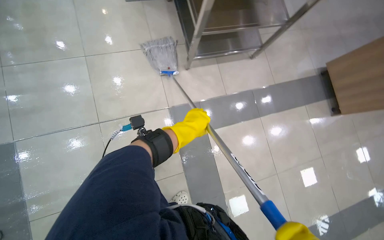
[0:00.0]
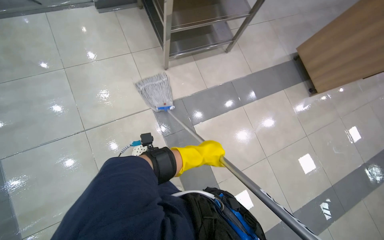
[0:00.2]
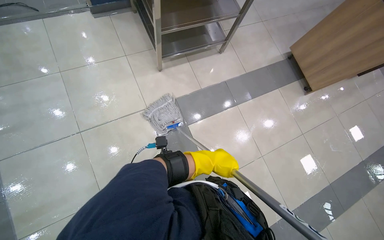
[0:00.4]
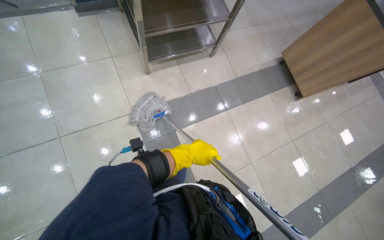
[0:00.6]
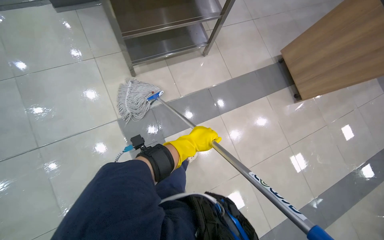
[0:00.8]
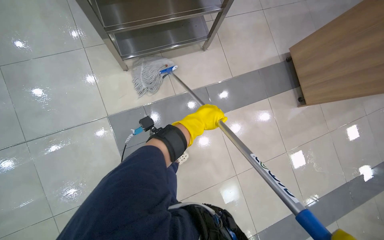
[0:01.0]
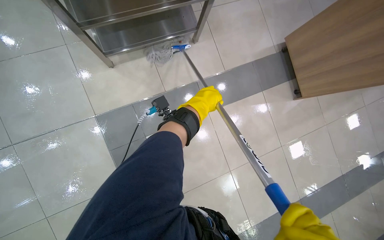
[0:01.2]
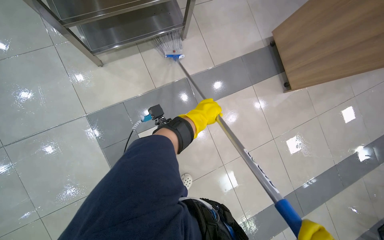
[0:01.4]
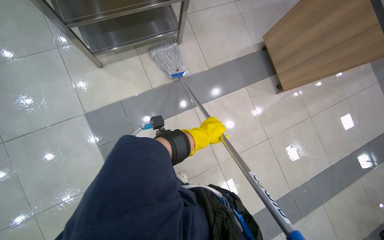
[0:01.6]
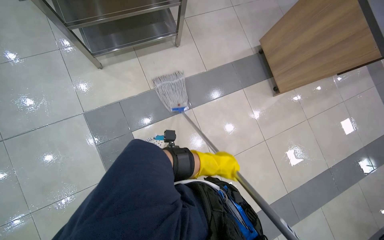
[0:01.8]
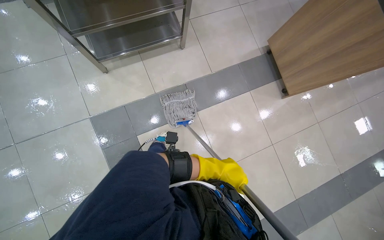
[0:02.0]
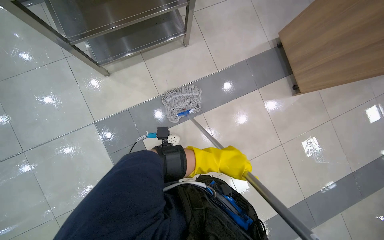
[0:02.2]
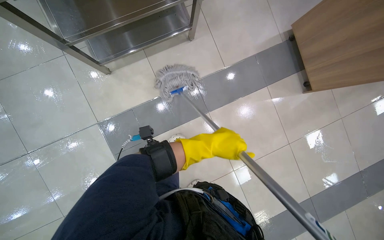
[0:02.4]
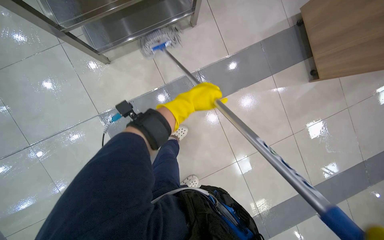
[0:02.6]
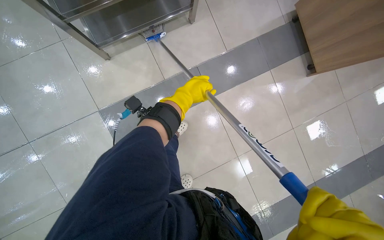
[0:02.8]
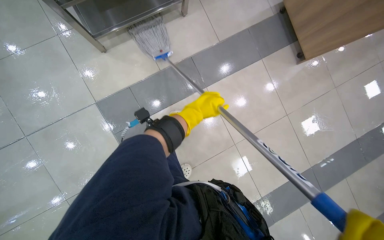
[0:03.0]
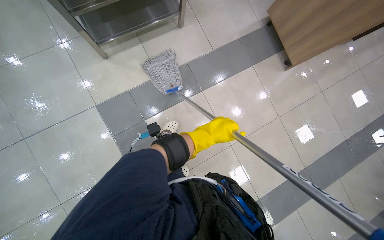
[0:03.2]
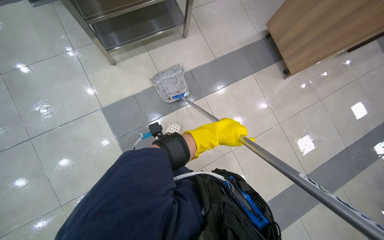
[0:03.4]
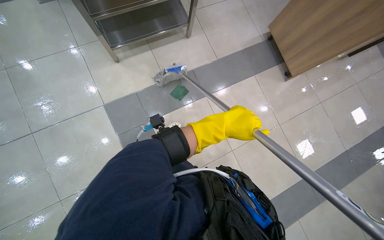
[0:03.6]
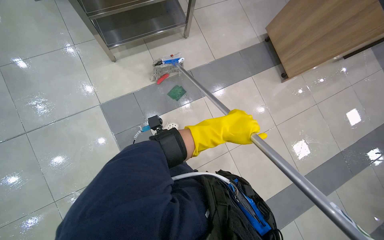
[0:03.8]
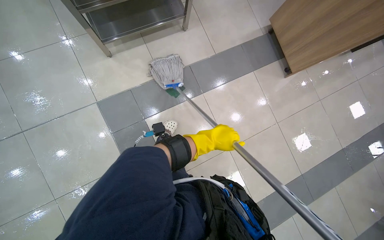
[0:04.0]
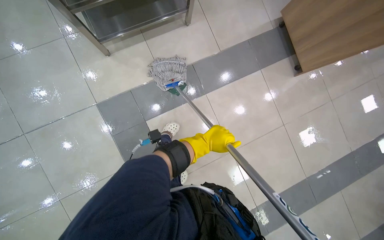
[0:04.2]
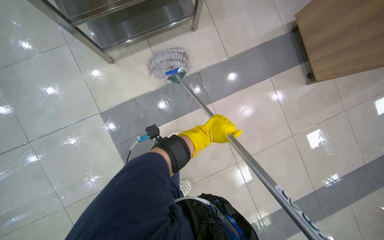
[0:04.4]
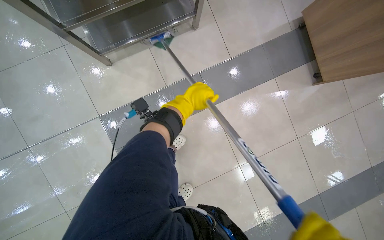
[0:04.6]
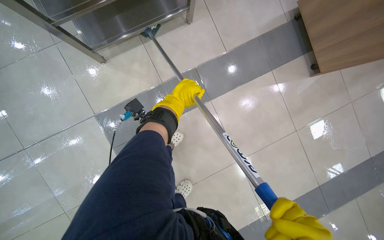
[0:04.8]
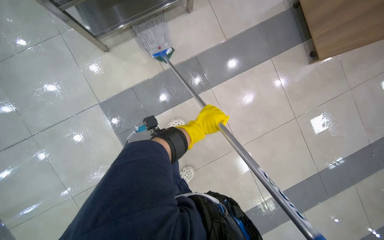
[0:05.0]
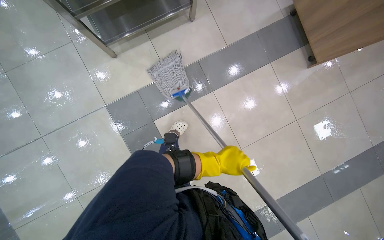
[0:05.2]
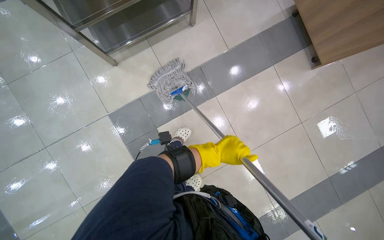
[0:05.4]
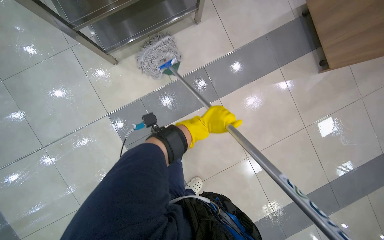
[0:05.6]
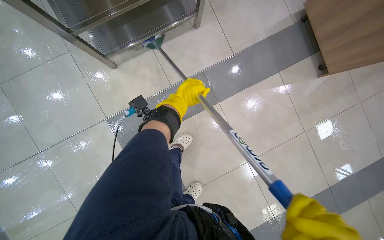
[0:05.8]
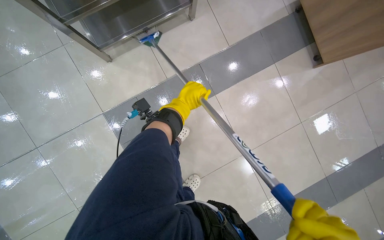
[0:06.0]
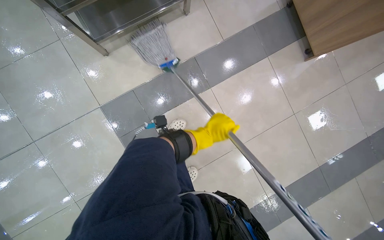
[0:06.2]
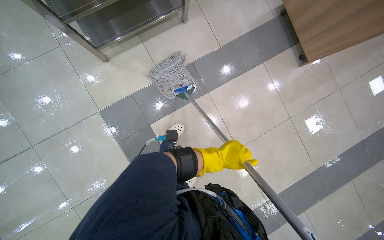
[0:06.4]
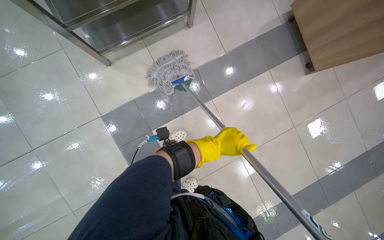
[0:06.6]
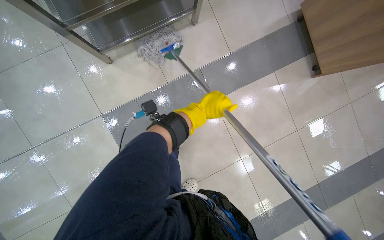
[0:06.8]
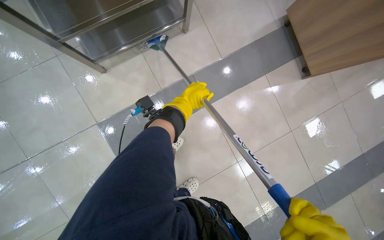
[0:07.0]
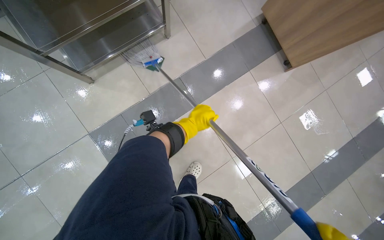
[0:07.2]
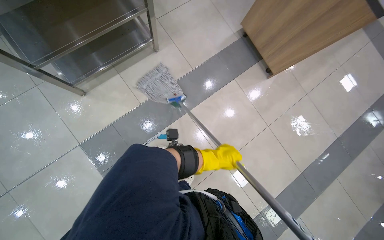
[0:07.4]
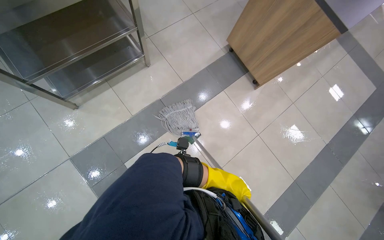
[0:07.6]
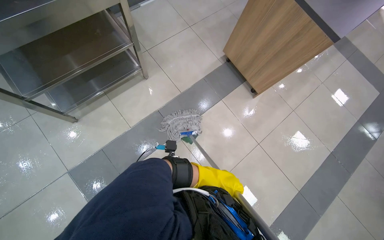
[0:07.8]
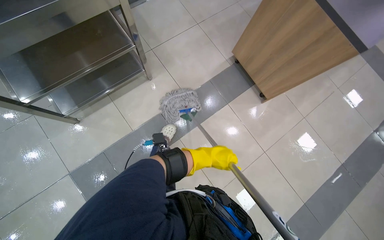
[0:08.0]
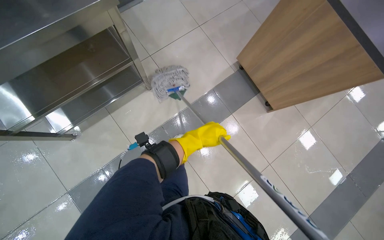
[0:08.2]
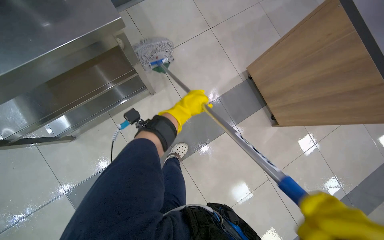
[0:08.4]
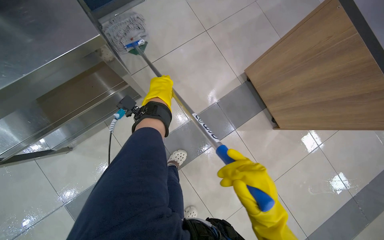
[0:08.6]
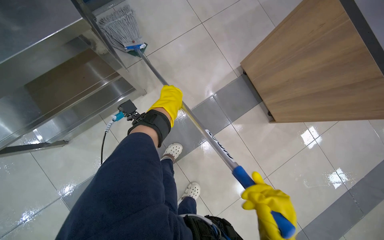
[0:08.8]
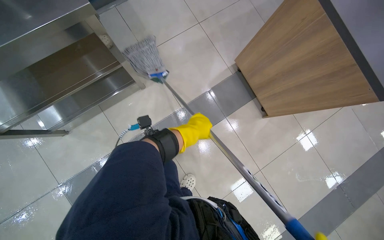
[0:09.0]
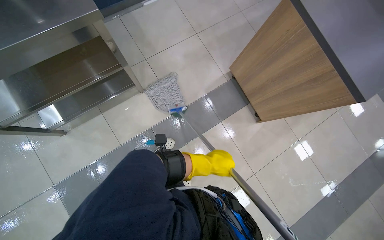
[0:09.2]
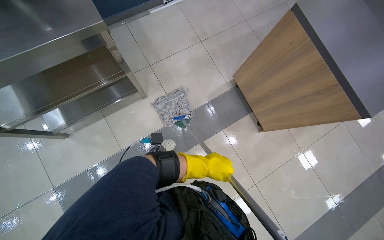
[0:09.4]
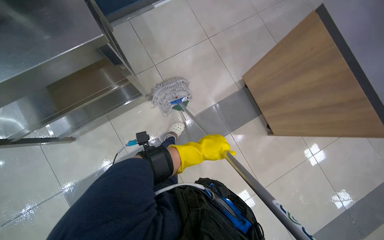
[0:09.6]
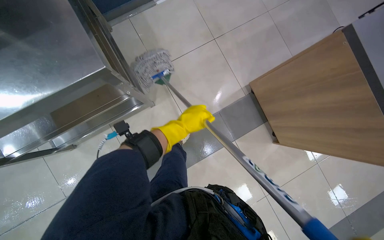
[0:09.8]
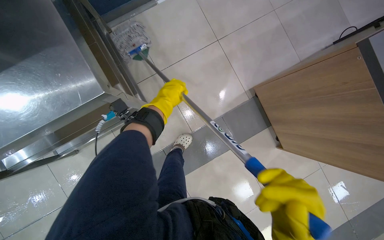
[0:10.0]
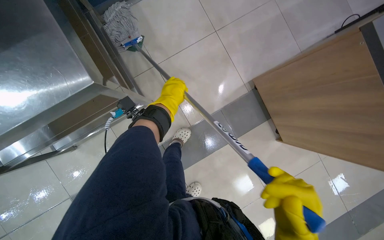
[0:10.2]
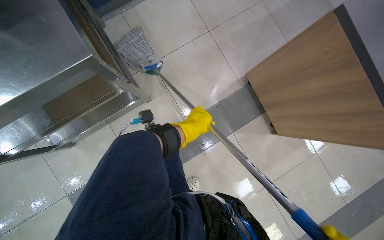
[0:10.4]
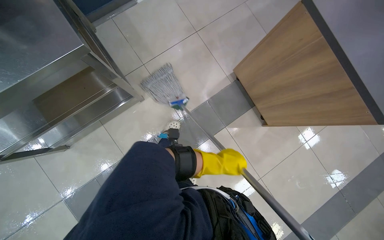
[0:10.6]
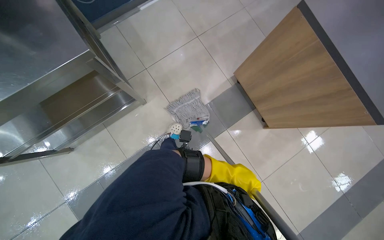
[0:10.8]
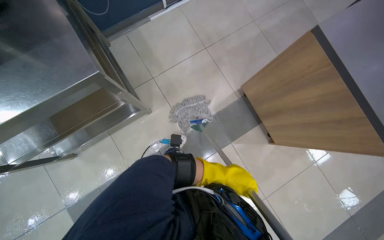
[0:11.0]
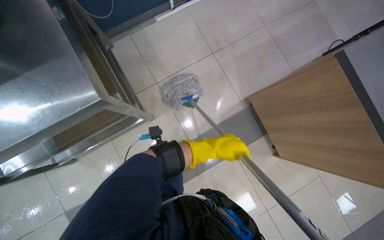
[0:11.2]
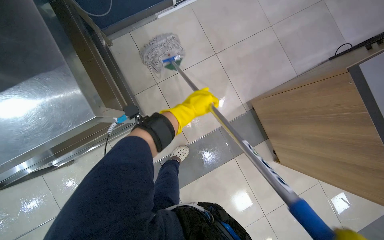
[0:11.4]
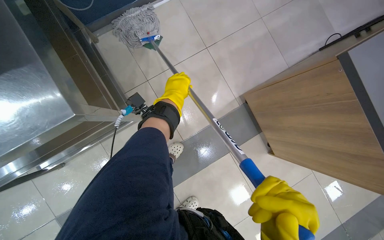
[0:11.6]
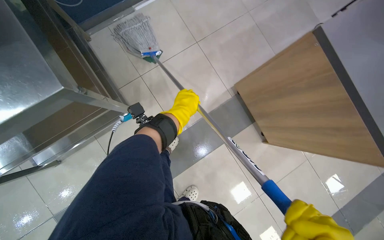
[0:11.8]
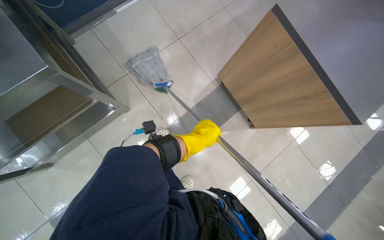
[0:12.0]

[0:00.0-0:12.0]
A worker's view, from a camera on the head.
Job: mopping floor.
The whole recording: Mopping cafeteria floor. The worker mops the tiled floor of the cafeteria with a string mop.
0:00.0 to 0:01.6: The wearer moves to the right, some 70 cm.
0:03.0 to 0:04.4: The left hand moves approximately 20 cm nearer to the camera and comes back.
0:04.4 to 0:06.0: The left hand goes up and down the picture, some 20 cm each way, reversing 2 times.
0:06.0 to 0:07.6: The view tips upward by about 10 degrees. The left hand moves up and down the picture over approximately 30 cm, changing direction 2 times.
0:07.6 to 0:09.0: The wearer moves about 40 cm.
0:09.0 to 0:10.4: The left hand goes up and down the picture, some 20 cm each way, reversing 2 times.
0:10.4 to 0:12.0: The left hand goes up and down the picture, about 30 cm each way, reversing 2 times.

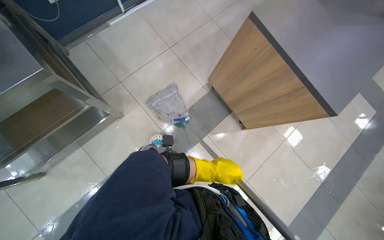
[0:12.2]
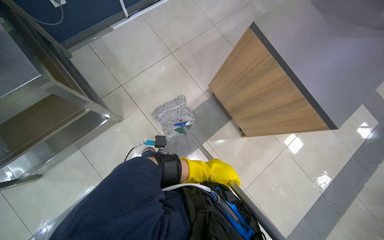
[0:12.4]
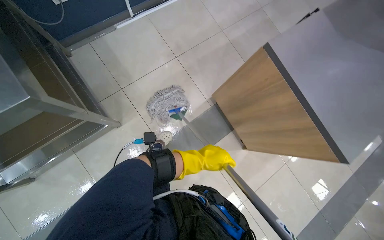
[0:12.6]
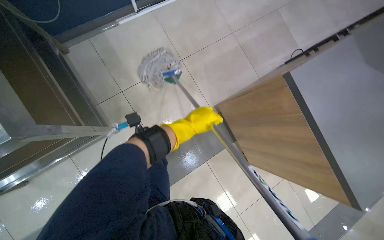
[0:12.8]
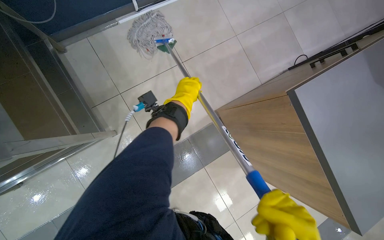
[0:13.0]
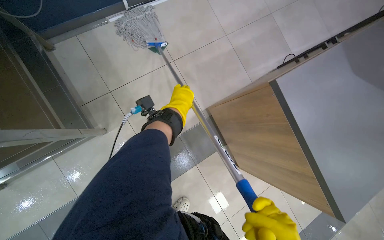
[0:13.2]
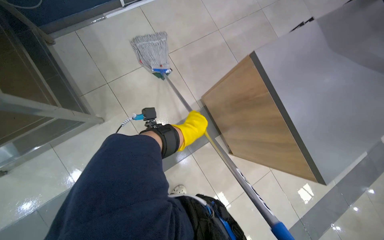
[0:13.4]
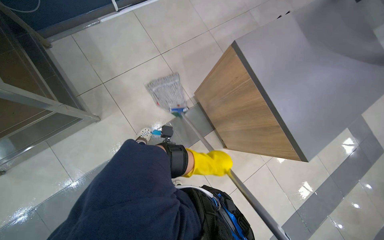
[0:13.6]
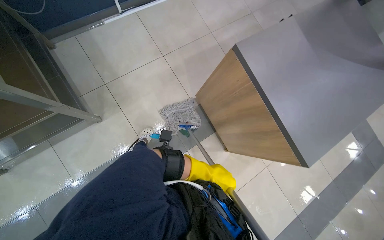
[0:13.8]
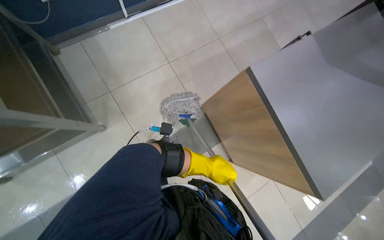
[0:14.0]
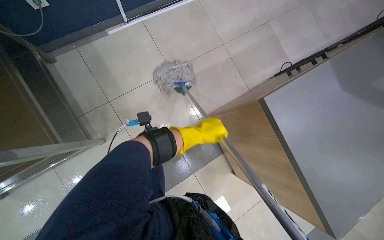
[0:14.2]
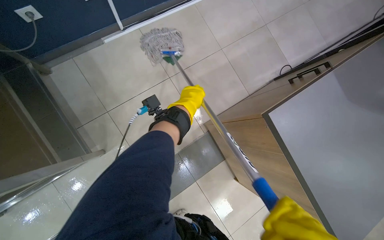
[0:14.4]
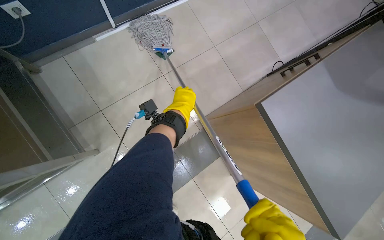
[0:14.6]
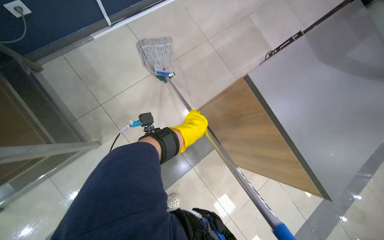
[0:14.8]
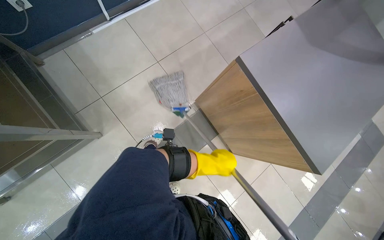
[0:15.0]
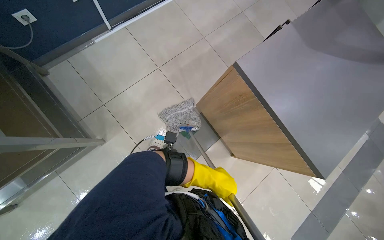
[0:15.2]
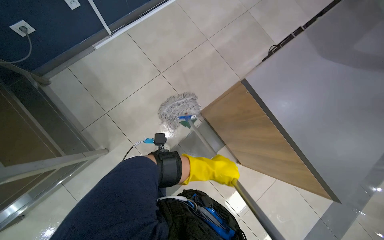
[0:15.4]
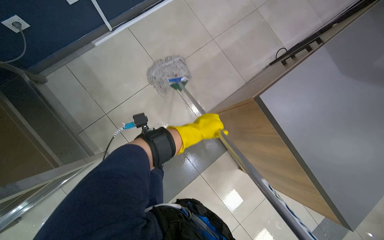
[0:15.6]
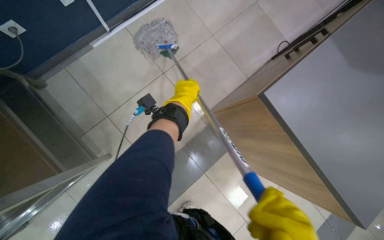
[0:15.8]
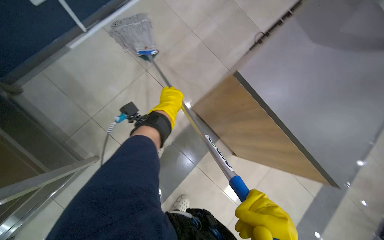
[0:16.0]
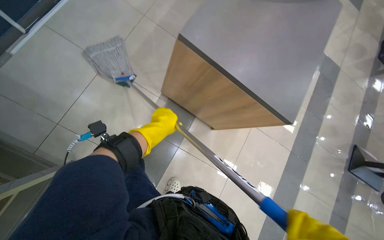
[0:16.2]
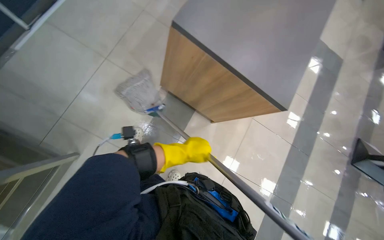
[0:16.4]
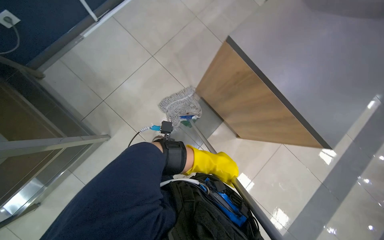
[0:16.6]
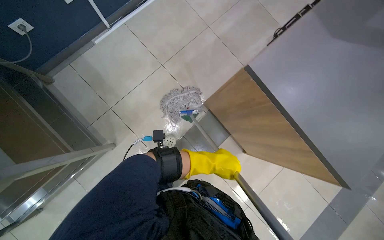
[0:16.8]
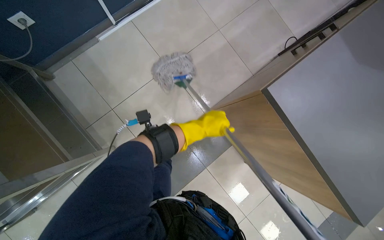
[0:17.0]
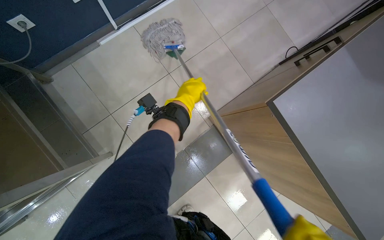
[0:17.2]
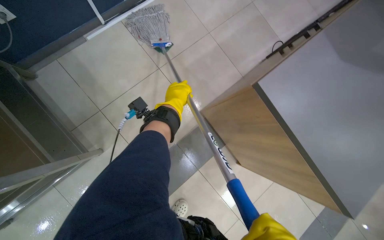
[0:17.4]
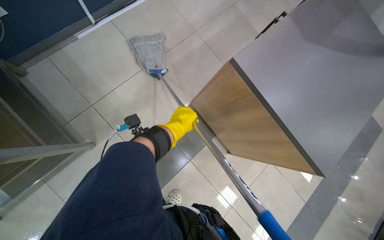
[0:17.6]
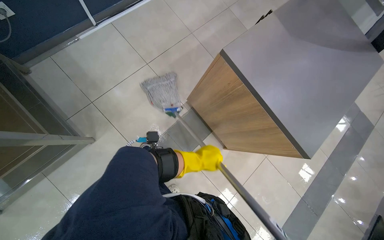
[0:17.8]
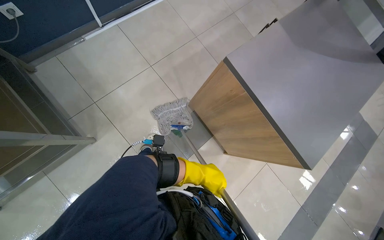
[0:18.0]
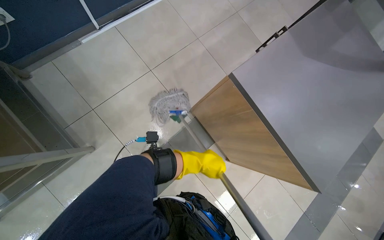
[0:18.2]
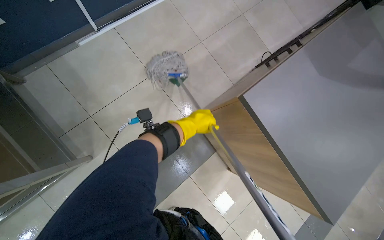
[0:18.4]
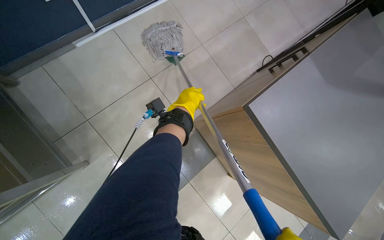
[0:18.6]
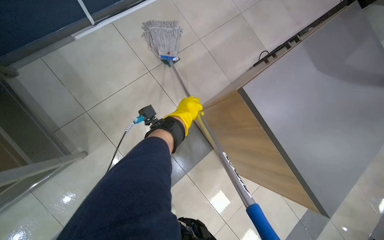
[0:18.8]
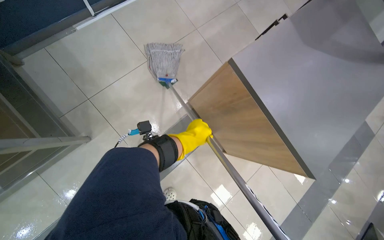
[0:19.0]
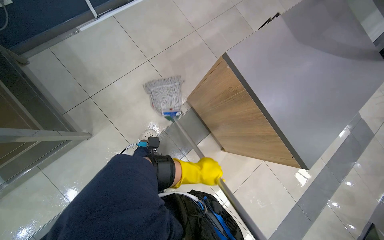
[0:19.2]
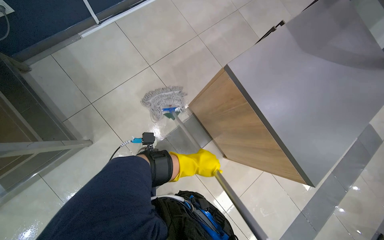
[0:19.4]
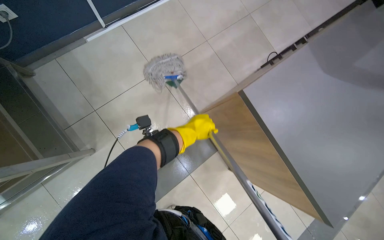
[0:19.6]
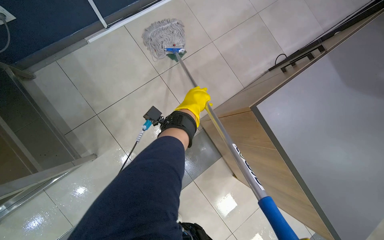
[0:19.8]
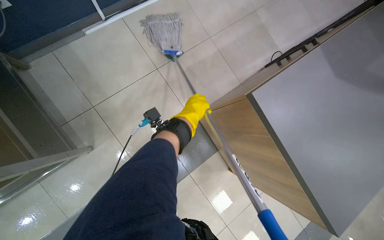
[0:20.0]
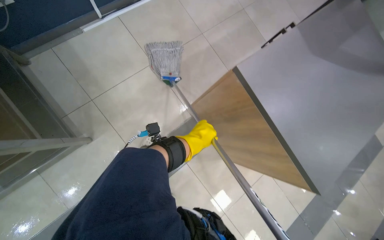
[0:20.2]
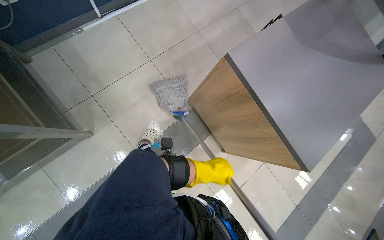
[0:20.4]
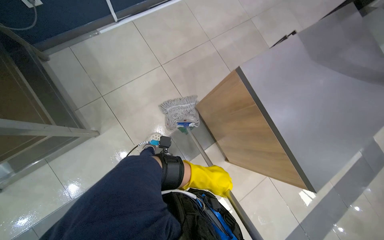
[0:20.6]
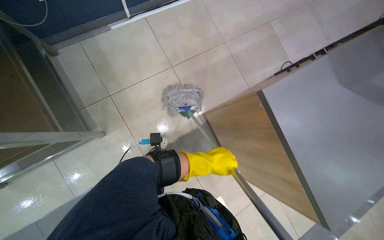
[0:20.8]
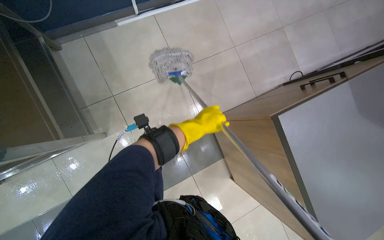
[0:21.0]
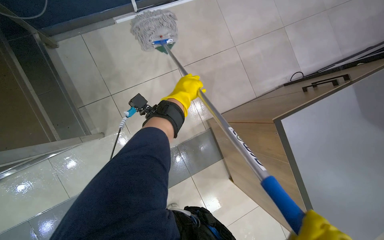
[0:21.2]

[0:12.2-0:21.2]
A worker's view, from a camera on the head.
Job: mopping floor.
The whole recording: Mopping cafeteria floor. The worker mops the tiled floor of the cafeteria with a string mop.
0:13.8 to 0:15.2: The left hand moves about 60 cm up the picture and comes back.
0:15.2 to 0:16.6: The left hand reaches roughly 40 cm up the picture, then returns.
0:16.6 to 0:18.2: The left hand reaches about 15 cm up the picture, then returns.
0:19.8 to 0:21.2: The left hand travels down the picture and back again, some 30 cm each way.
